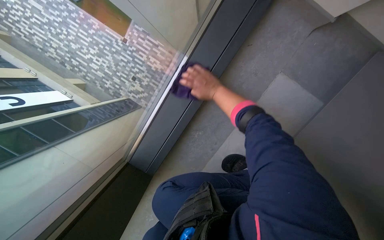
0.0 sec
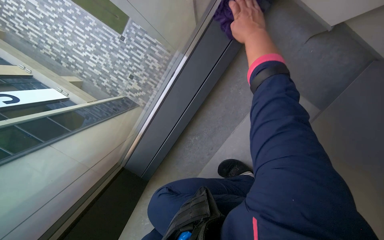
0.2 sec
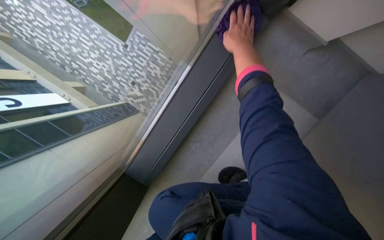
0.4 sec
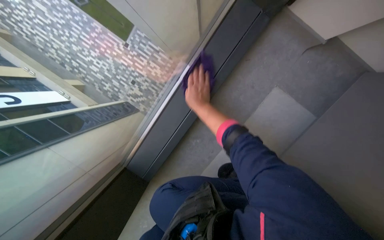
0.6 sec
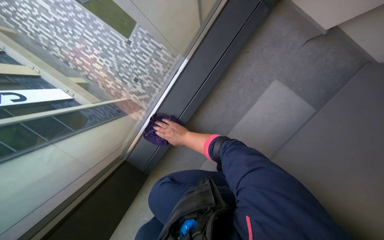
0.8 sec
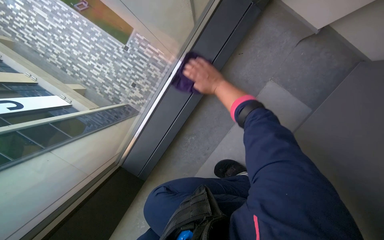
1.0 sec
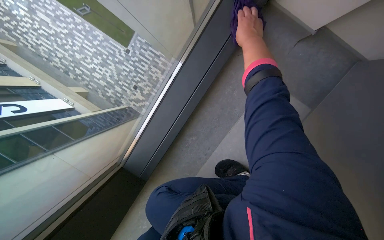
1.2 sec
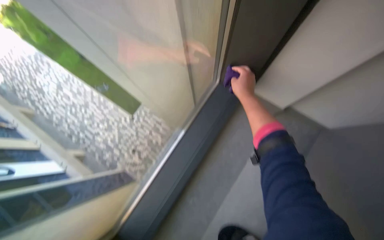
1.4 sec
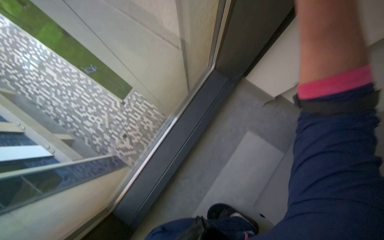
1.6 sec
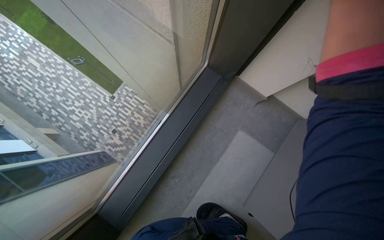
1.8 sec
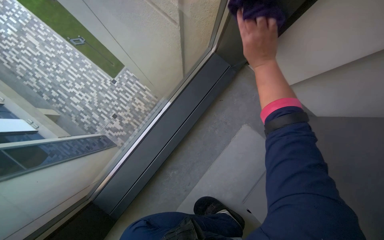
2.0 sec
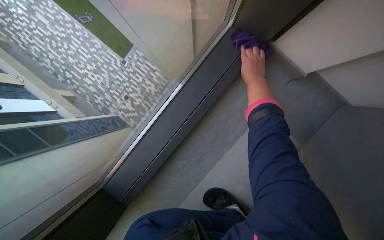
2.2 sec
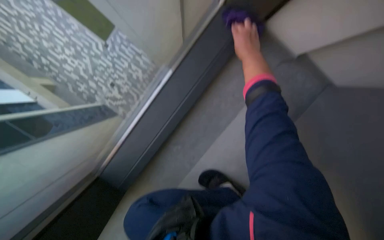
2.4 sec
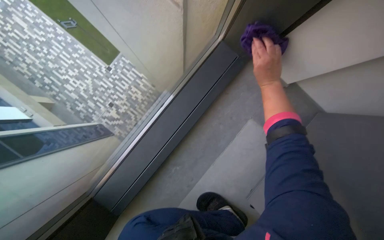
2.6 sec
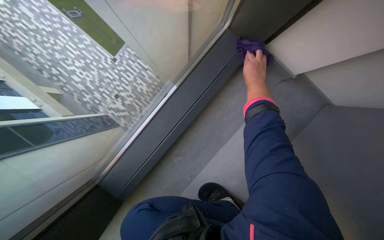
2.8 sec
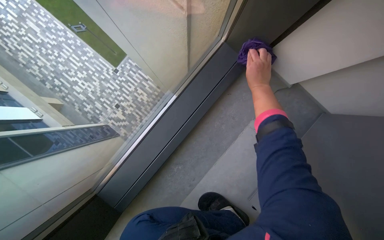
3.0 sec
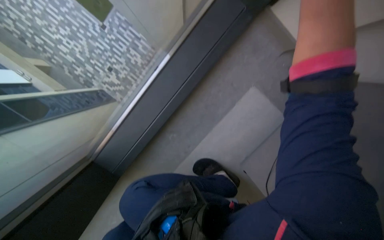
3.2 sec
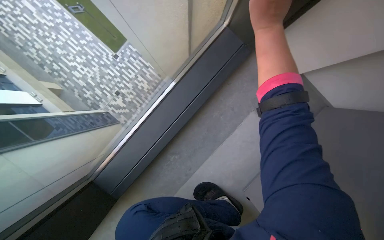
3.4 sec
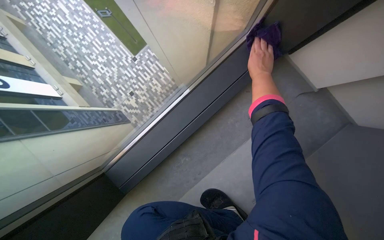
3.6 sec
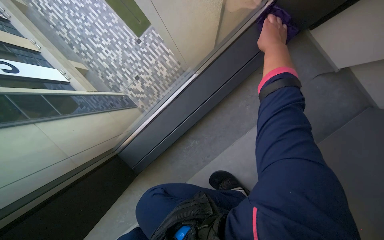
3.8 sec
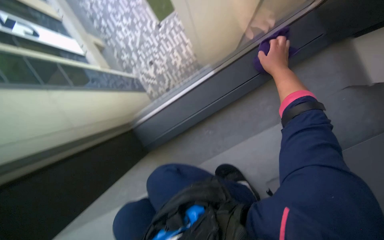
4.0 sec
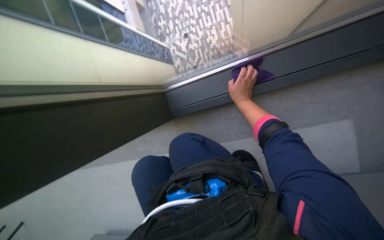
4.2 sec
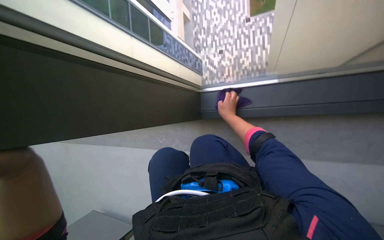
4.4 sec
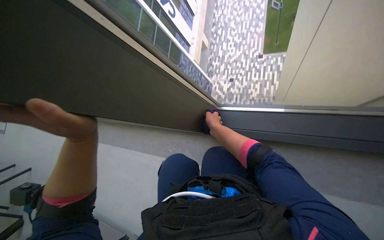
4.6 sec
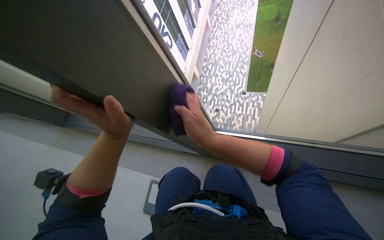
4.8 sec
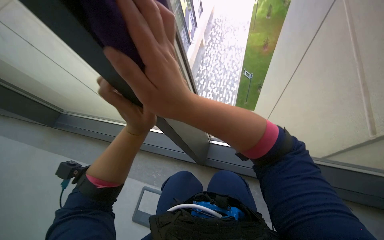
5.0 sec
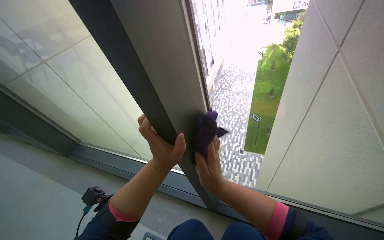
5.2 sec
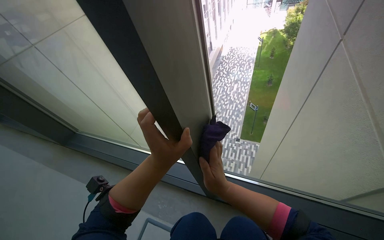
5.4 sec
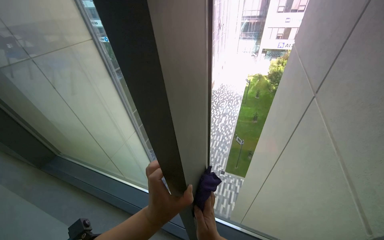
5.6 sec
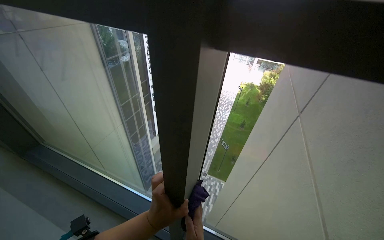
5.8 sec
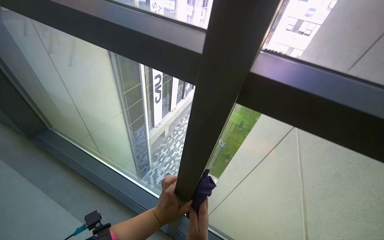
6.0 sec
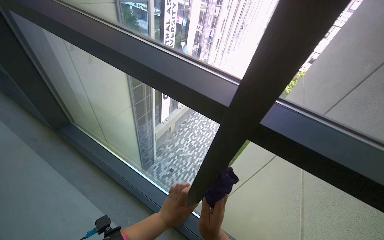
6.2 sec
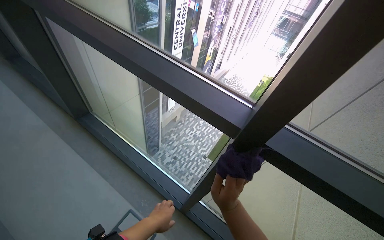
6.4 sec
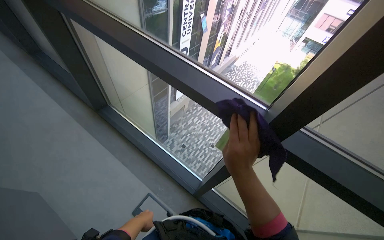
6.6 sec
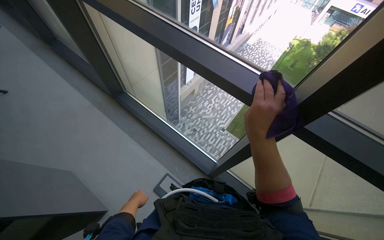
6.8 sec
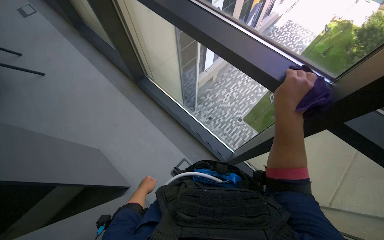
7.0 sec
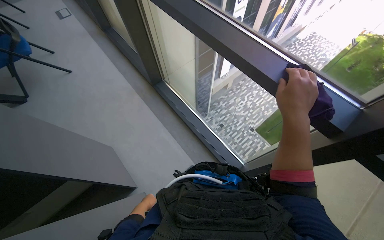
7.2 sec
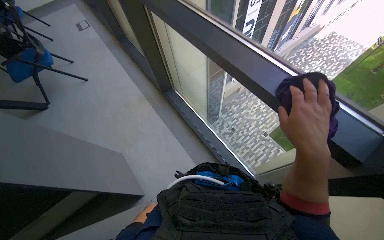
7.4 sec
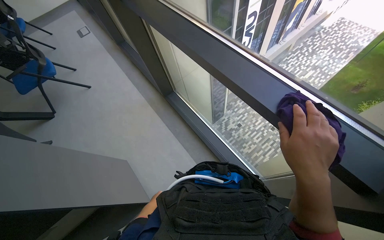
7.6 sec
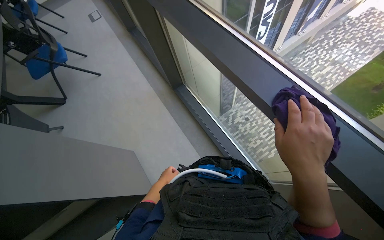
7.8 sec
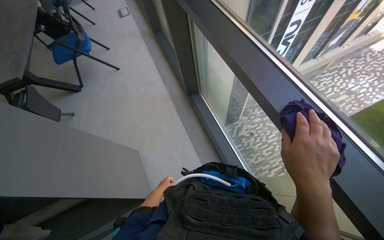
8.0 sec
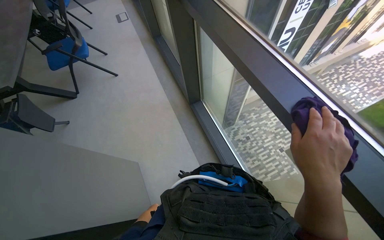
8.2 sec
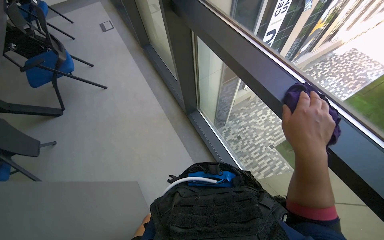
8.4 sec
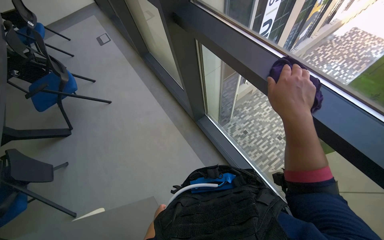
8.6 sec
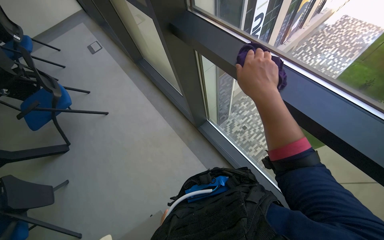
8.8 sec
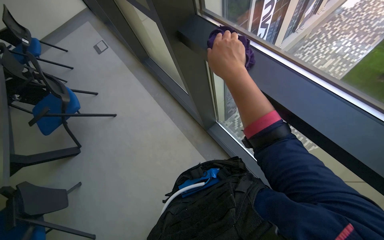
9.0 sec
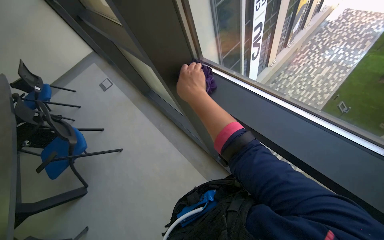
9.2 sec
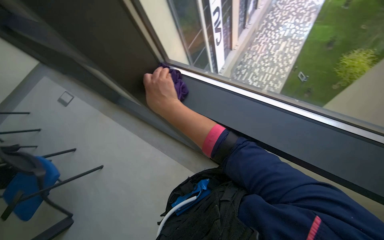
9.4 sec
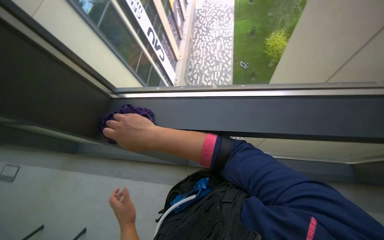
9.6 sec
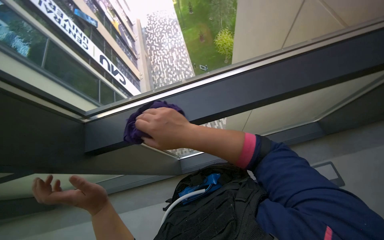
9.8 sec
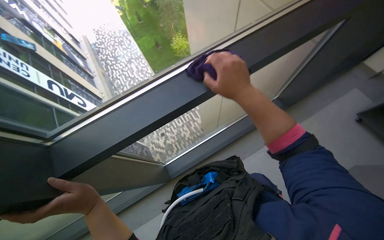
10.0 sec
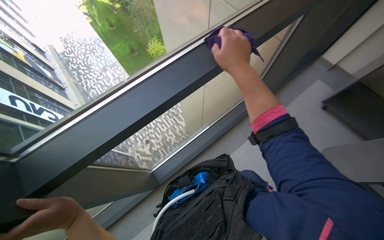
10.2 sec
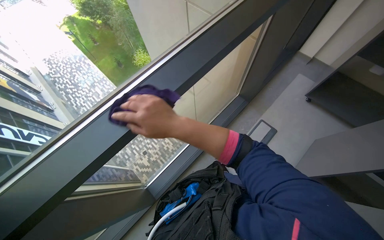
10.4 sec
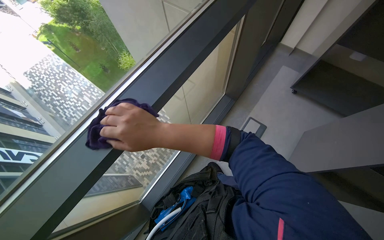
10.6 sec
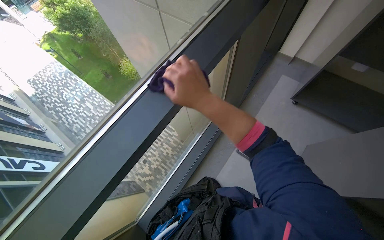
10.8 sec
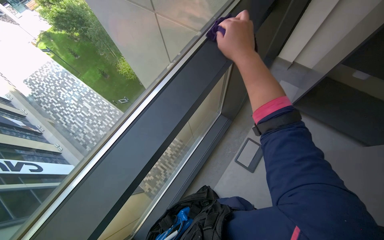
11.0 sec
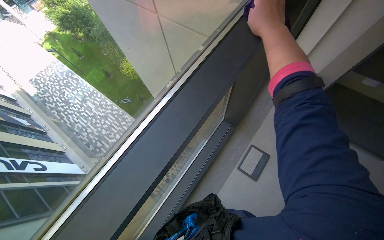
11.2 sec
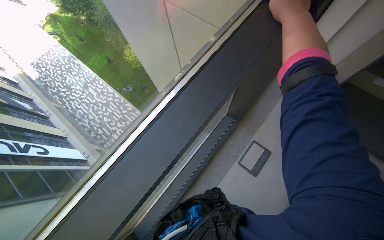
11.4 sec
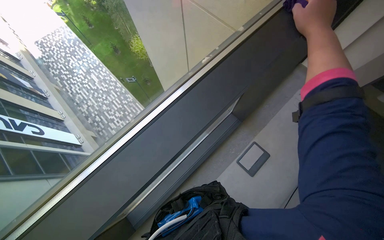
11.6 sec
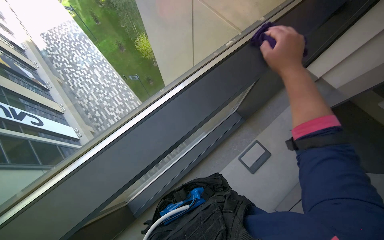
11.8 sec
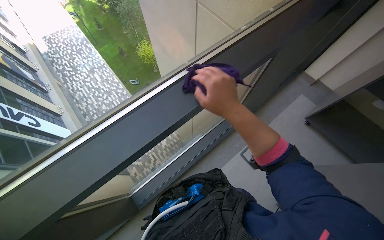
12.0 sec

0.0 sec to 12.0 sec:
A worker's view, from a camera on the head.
Job: wiping surfaces.
The whole recording: Wiping window frame. The worker wipes the window frame with a purple cloth.
1.6 sec to 3.0 sec: The right hand swings nearer and farther, approximately 20 cm each way, with 2 reversals.
6.0 sec to 7.6 sec: The view pans to the left by about 30 degrees. The view tilts approximately 20 degrees downward. The left hand shifts roughly 35 cm to the left and down the picture.
7.6 sec to 9.0 sec: The camera is carried some 60 cm.
9.0 sec to 10.4 sec: The wearer looks approximately 95 degrees further to the right. The view tilts roughly 20 degrees upward.

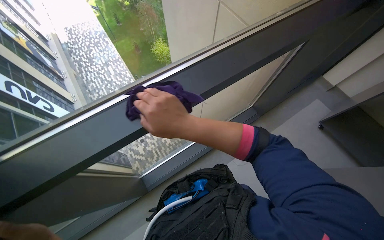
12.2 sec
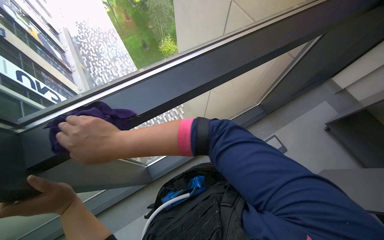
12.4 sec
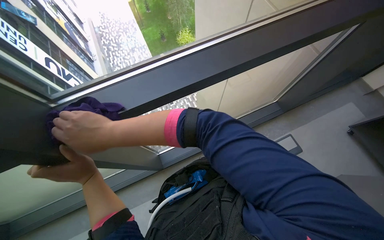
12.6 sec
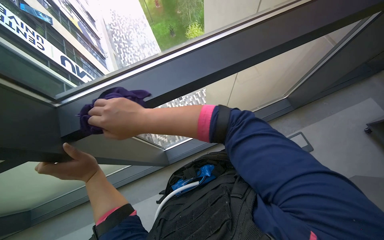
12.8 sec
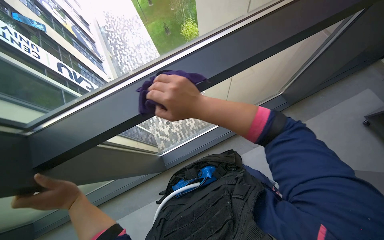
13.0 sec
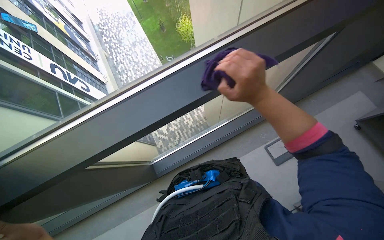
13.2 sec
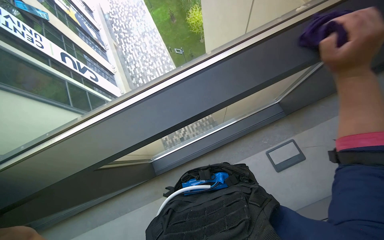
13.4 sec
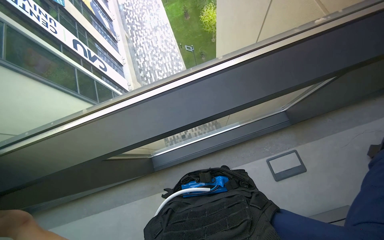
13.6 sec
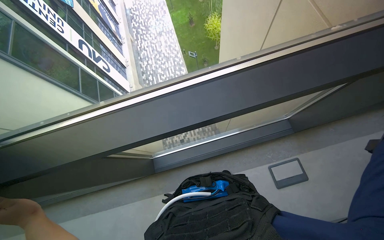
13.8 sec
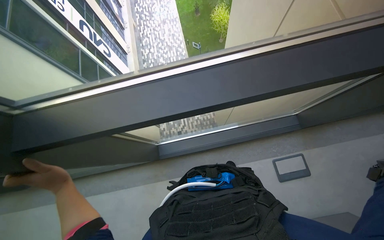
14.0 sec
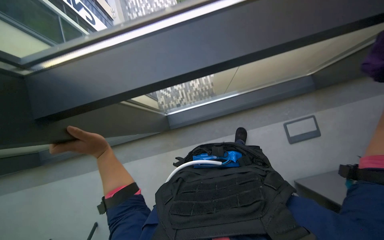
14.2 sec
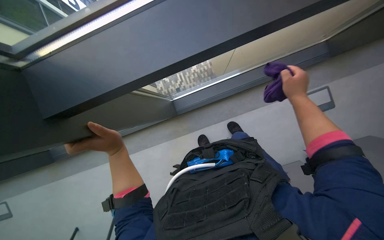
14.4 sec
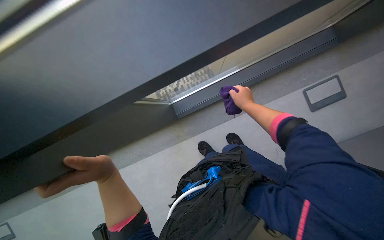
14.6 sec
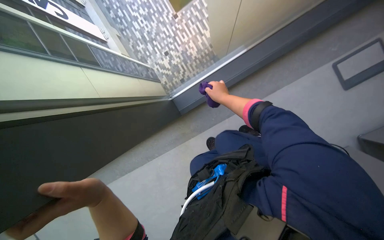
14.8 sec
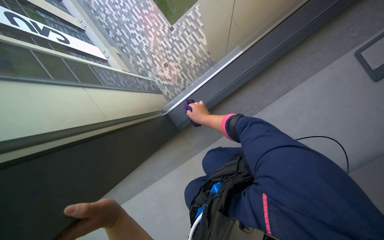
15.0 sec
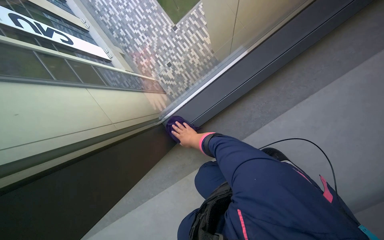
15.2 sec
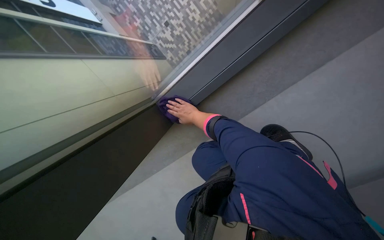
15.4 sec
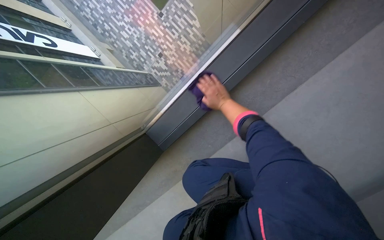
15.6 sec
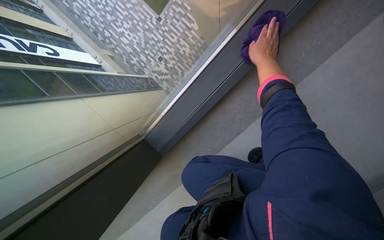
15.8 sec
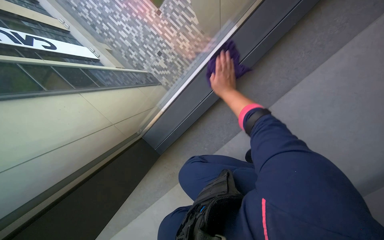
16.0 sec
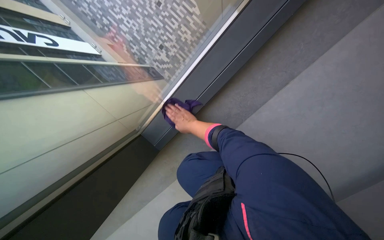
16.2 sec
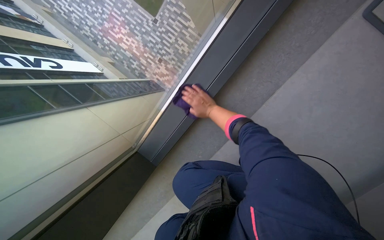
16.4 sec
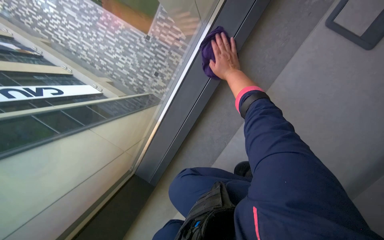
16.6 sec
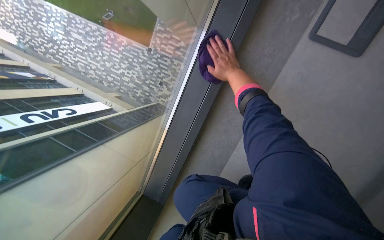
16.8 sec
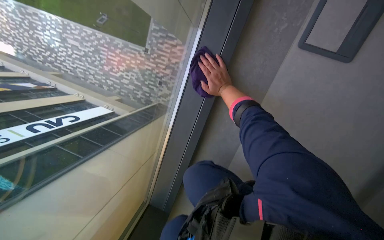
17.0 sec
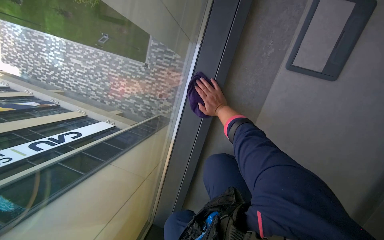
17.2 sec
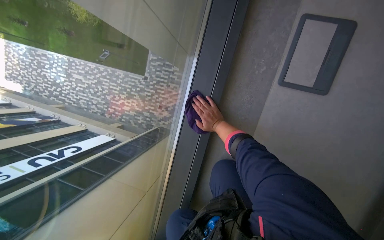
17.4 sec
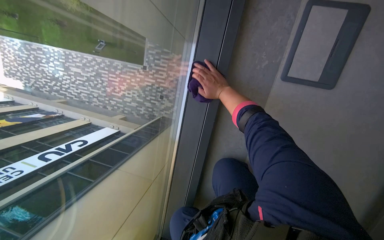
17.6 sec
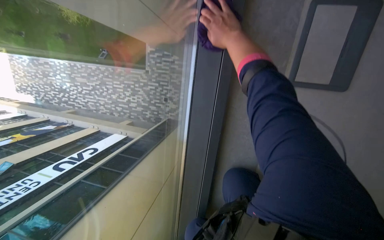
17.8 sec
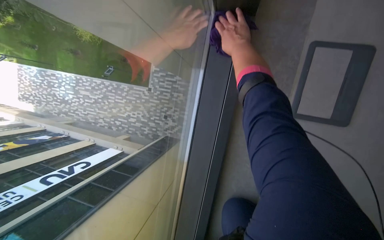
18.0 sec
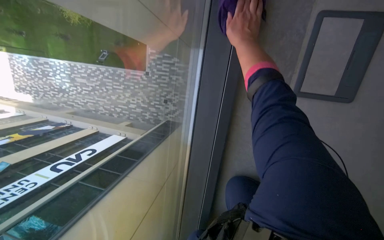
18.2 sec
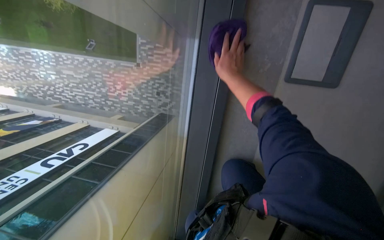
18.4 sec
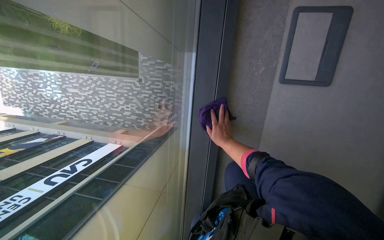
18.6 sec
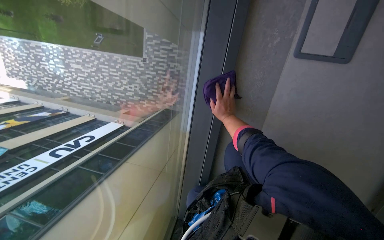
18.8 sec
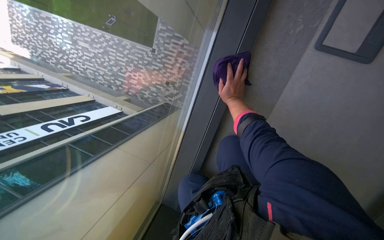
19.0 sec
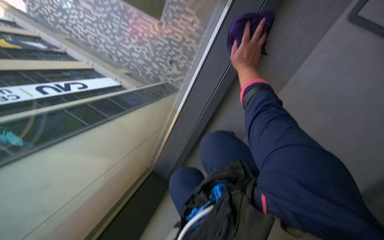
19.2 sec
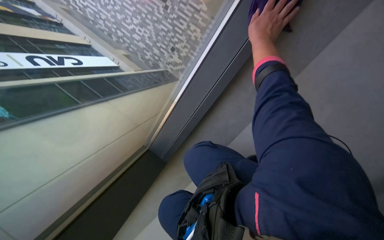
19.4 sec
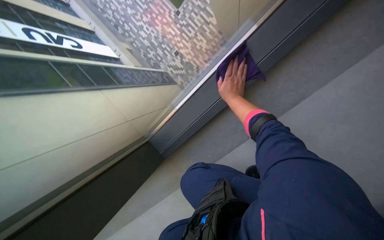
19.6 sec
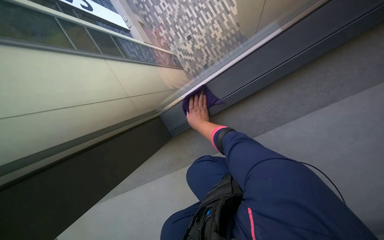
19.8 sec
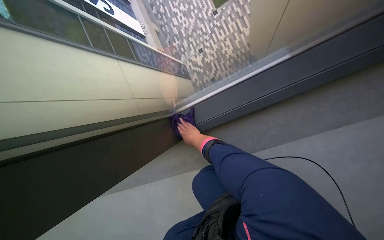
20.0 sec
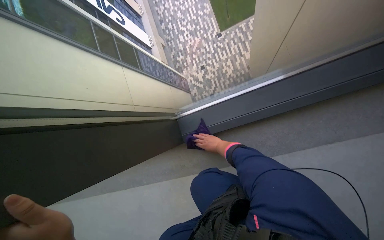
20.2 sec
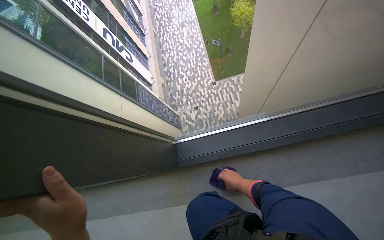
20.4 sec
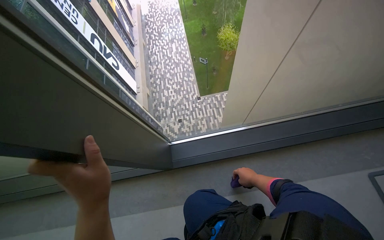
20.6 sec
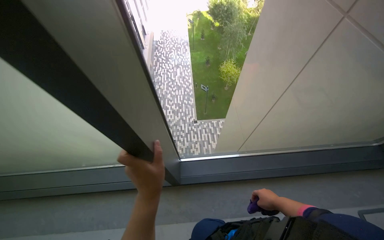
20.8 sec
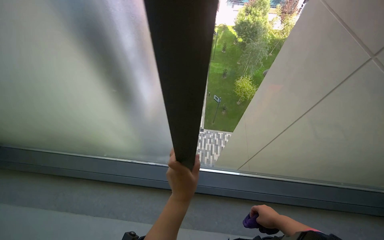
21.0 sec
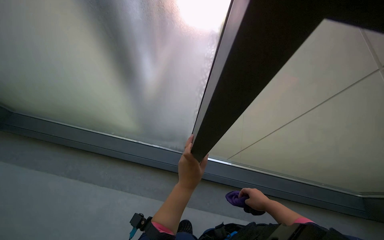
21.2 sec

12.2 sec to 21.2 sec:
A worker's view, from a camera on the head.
Job: wiping surfaces.
The whole recording: Wiping window frame. The worker wipes the window frame with a purple cloth.
12.2 sec to 13.8 sec: The head turns to the left by some 20 degrees.
13.8 sec to 15.2 sec: The camera pitches downward, by roughly 20 degrees.
15.2 sec to 16.6 sec: The right hand goes up and down the picture, roughly 25 cm each way, reversing 2 times.
16.6 sec to 18.2 sec: The camera travels roughly 50 cm.
18.2 sec to 19.8 sec: The wearer moves about 60 cm. The view tips downward by roughly 15 degrees. The scene rotates clockwise by some 45 degrees.
19.8 sec to 21.2 sec: The camera travels some 90 cm. The camera sweeps to the right, by about 15 degrees. The view tips upward by roughly 35 degrees. Everything in view rotates approximately 50 degrees clockwise.
